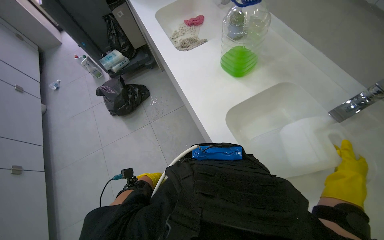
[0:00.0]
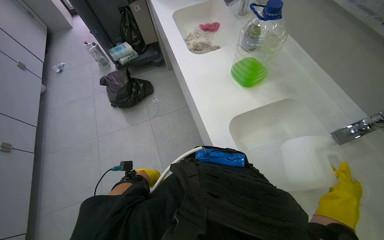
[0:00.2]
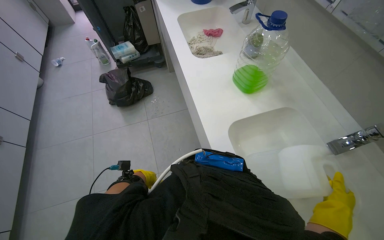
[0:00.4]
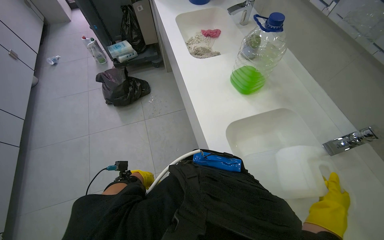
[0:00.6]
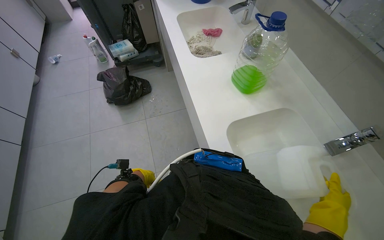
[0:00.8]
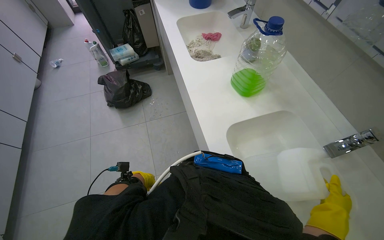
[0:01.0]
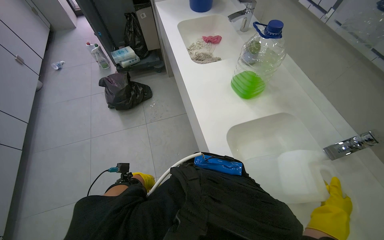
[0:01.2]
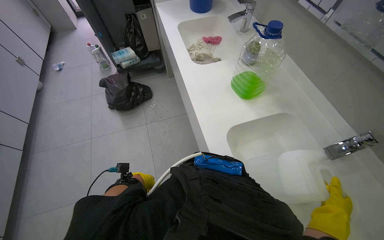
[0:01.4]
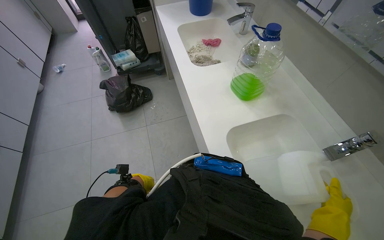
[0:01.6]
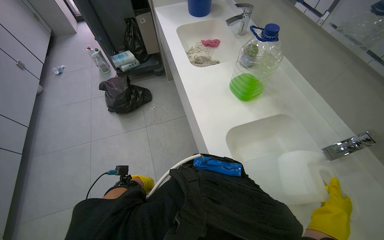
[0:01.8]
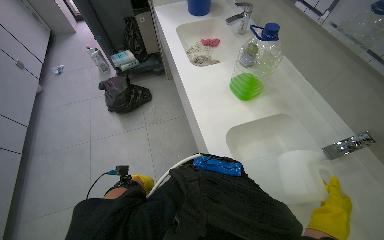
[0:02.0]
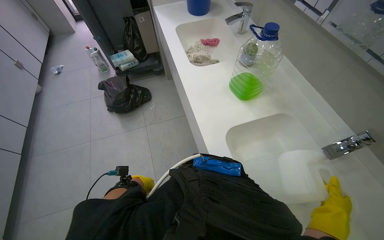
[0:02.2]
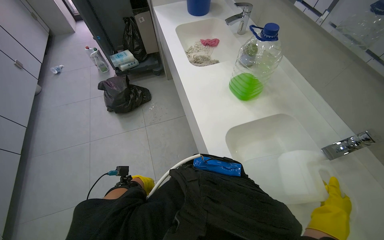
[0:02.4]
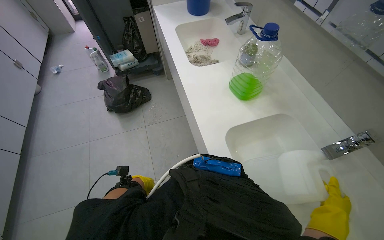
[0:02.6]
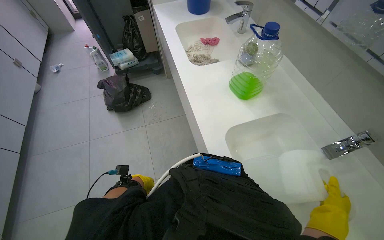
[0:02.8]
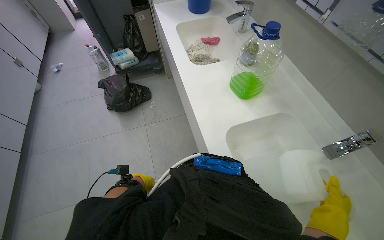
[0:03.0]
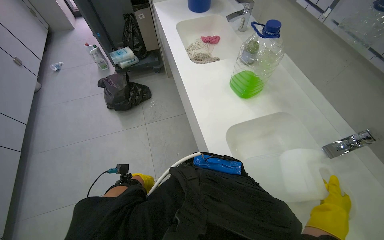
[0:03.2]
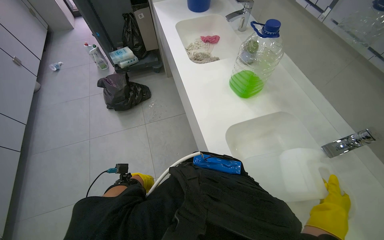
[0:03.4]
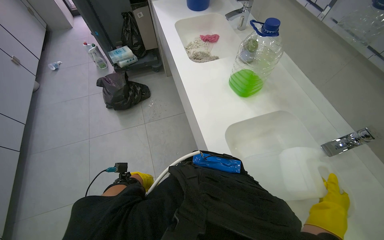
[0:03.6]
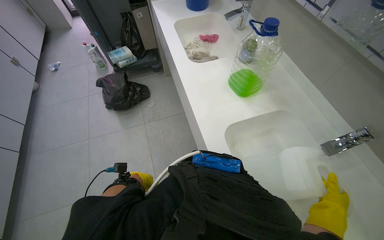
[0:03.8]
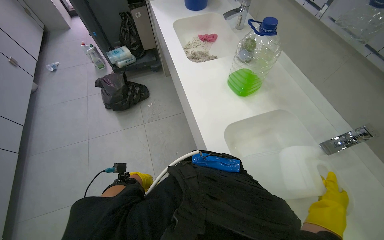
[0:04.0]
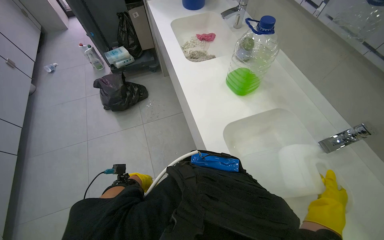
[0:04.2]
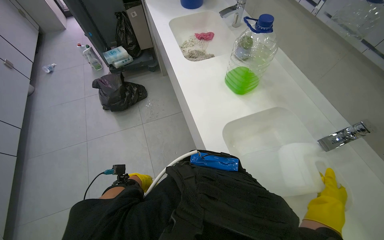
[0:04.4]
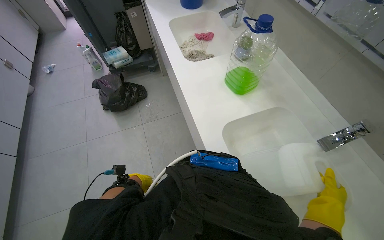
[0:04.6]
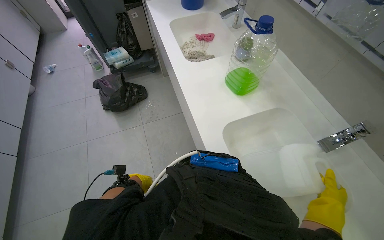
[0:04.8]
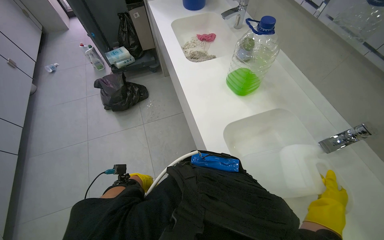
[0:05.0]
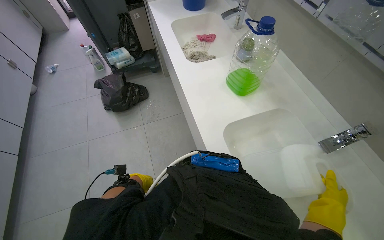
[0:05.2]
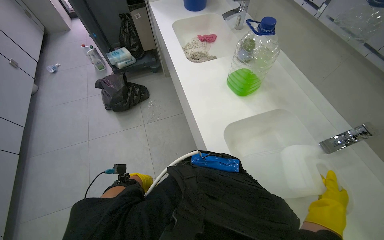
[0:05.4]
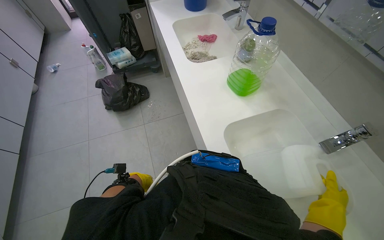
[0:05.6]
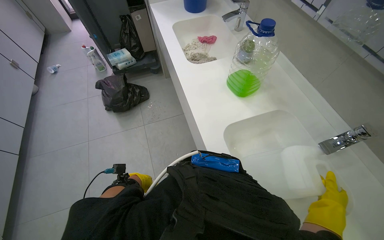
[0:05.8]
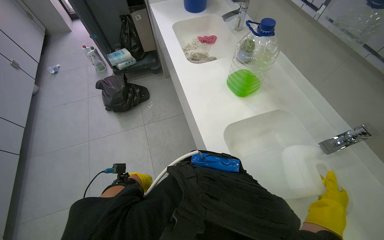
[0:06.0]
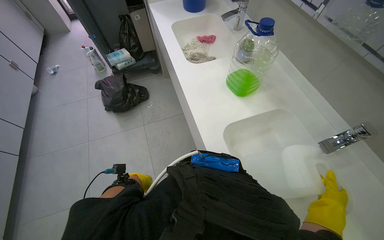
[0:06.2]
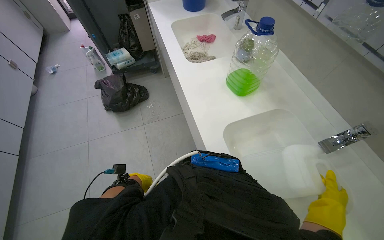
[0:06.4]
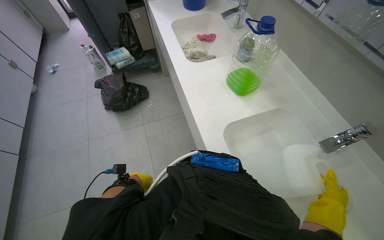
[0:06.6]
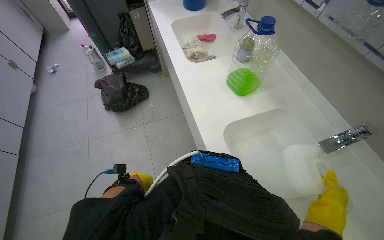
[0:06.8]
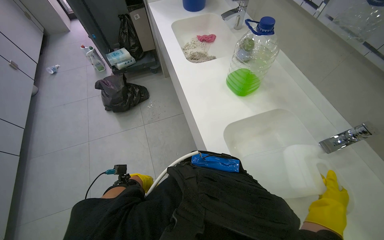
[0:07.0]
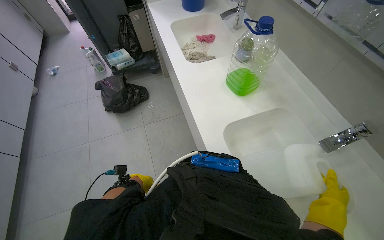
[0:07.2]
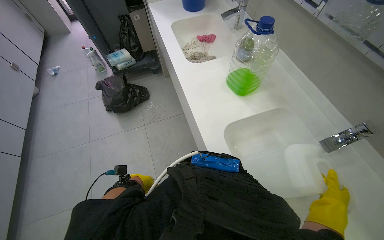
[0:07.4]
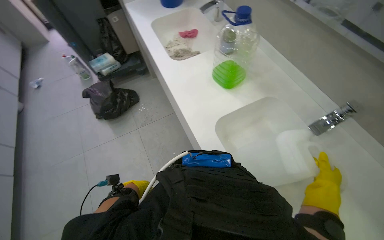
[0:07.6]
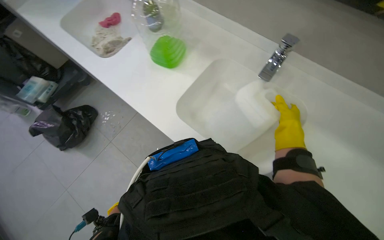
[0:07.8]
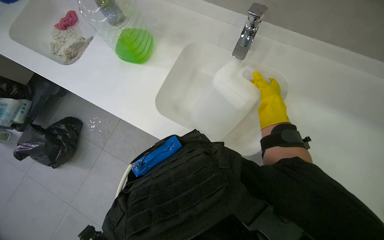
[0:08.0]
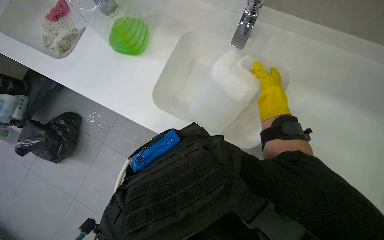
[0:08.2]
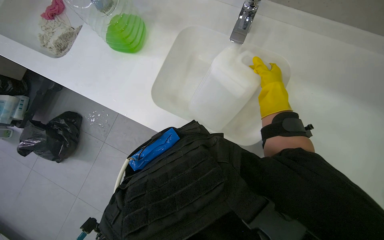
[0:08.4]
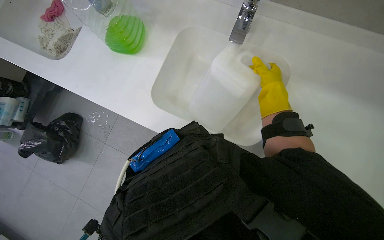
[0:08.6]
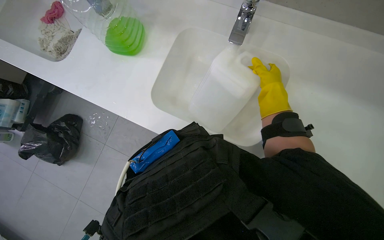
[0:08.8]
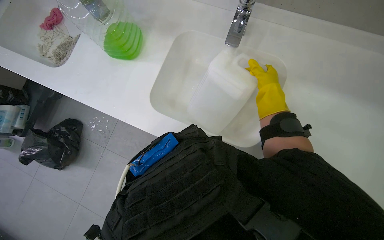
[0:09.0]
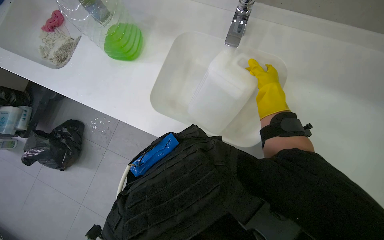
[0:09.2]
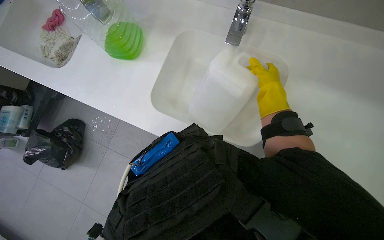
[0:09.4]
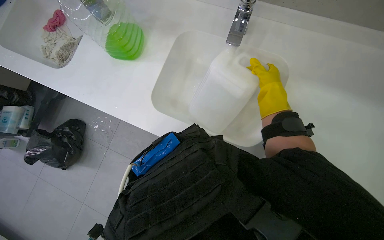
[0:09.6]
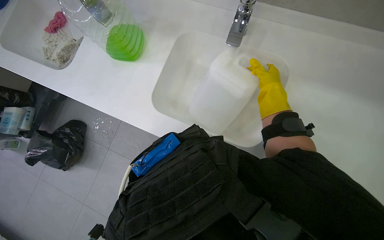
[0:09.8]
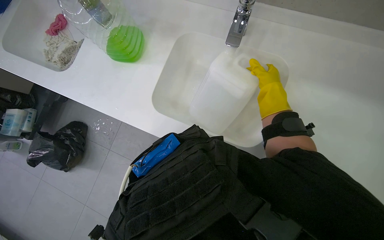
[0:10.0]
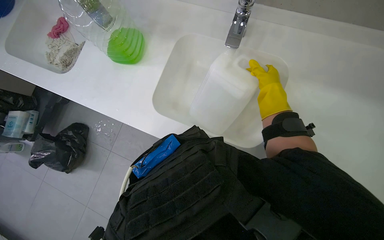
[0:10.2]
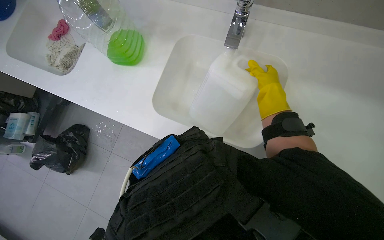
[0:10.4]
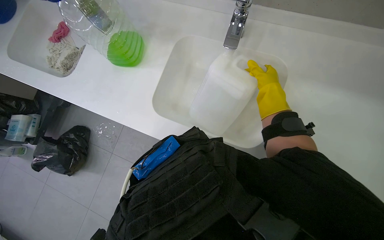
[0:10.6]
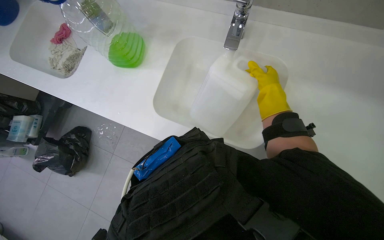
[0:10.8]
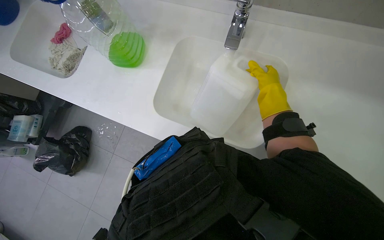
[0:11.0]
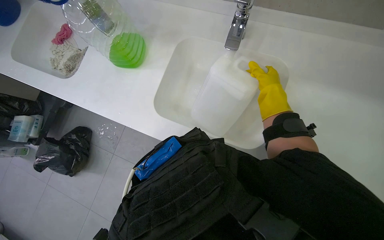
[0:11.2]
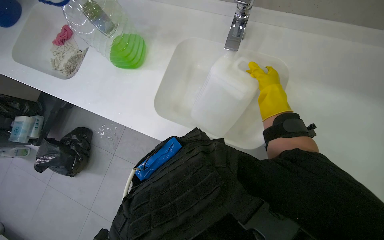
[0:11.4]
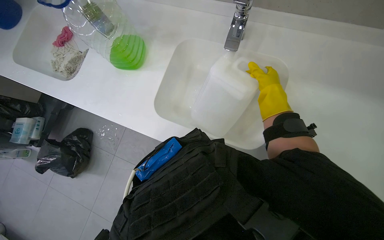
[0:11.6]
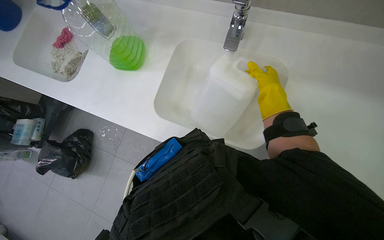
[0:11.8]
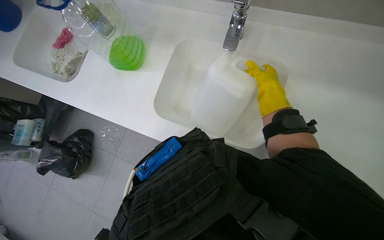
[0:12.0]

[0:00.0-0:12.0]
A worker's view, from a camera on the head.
Job: preparing cleaning supplies.
The whole recording: Filling container with water. The worker fills a large white container with water from the sink.
0:00.0 to 0:01.6: The right hand travels to the left by approximately 10 cm.
0:01.6 to 0:03.0: The hands make small movements and keep their place.
0:03.0 to 0:04.4: The right hand is displaced farther from the camera and to the right by roughly 10 cm.
0:04.4 to 0:07.6: The hands stay close to where they were, moving slightly.
0:07.6 to 0:09.0: The view tilts approximately 15 degrees downward. The scene rotates counterclockwise by approximately 40 degrees.

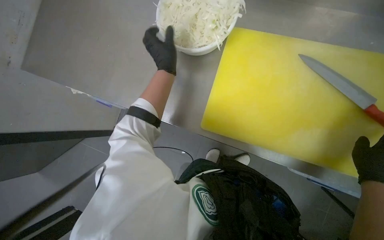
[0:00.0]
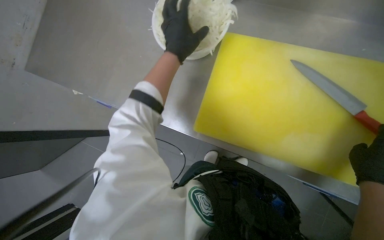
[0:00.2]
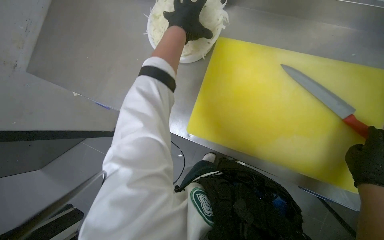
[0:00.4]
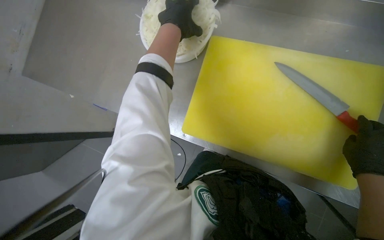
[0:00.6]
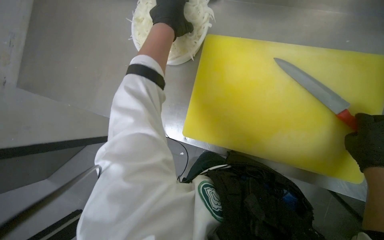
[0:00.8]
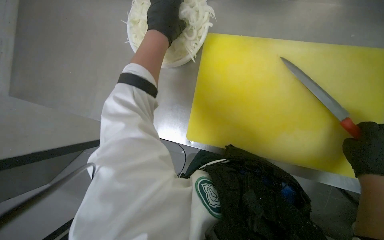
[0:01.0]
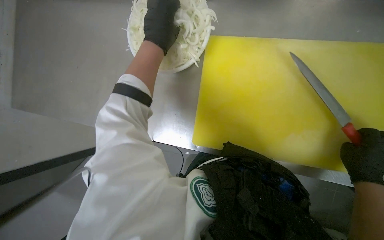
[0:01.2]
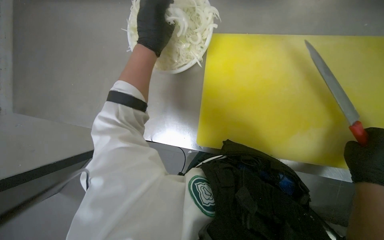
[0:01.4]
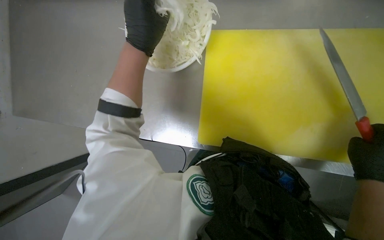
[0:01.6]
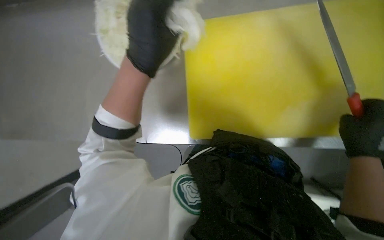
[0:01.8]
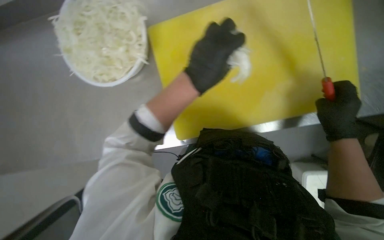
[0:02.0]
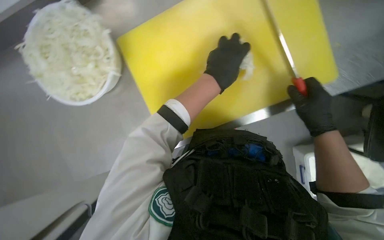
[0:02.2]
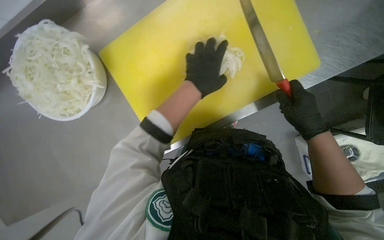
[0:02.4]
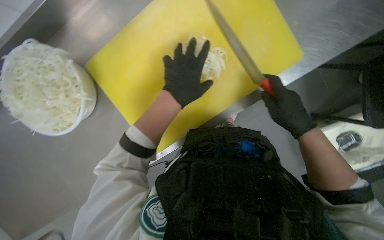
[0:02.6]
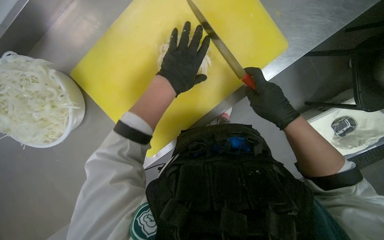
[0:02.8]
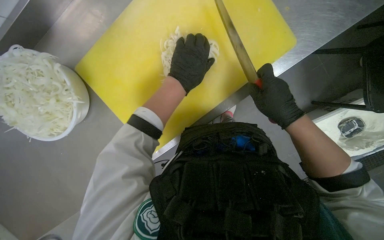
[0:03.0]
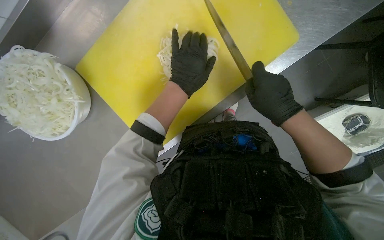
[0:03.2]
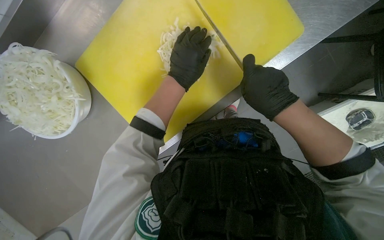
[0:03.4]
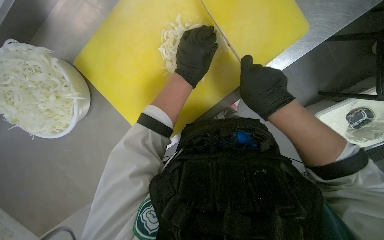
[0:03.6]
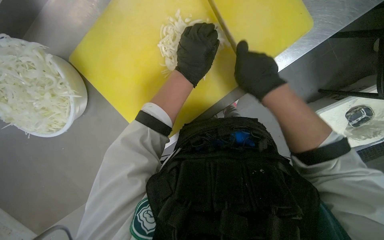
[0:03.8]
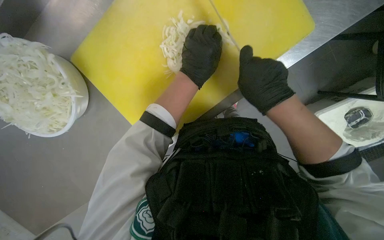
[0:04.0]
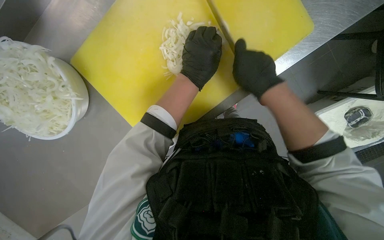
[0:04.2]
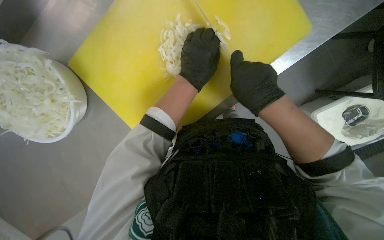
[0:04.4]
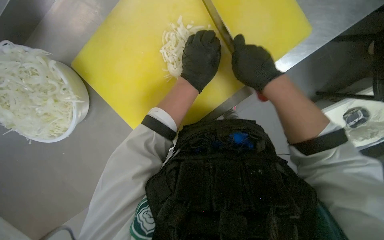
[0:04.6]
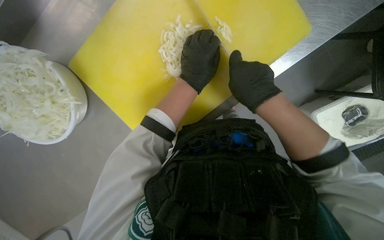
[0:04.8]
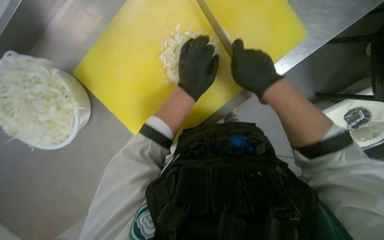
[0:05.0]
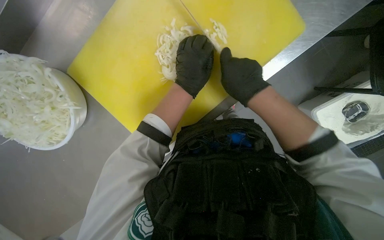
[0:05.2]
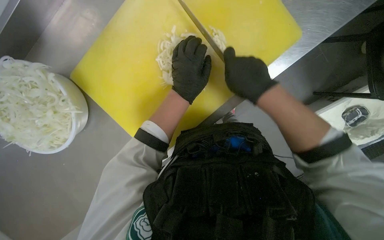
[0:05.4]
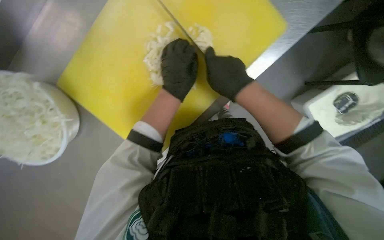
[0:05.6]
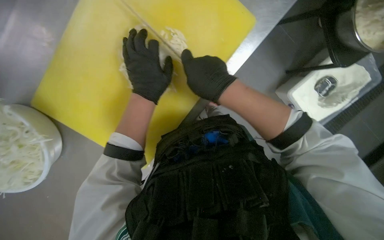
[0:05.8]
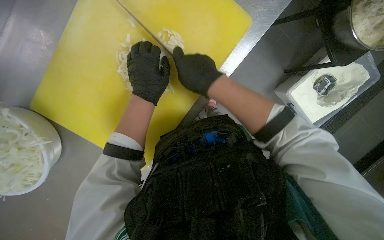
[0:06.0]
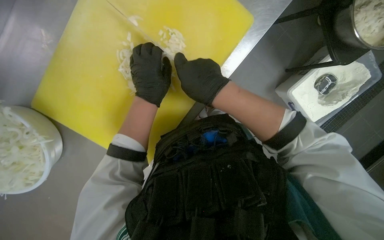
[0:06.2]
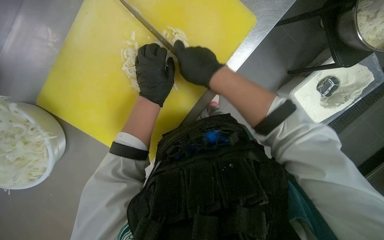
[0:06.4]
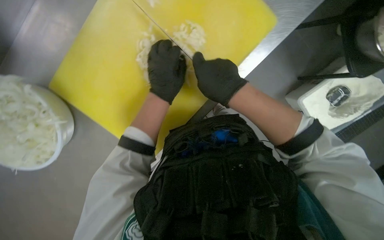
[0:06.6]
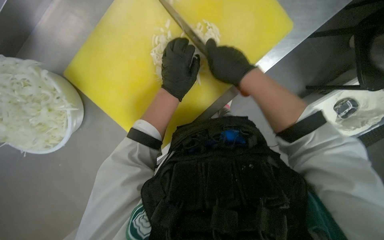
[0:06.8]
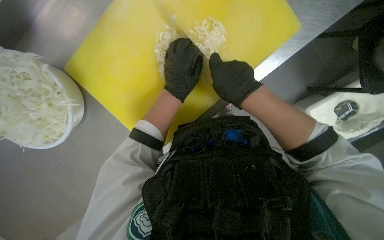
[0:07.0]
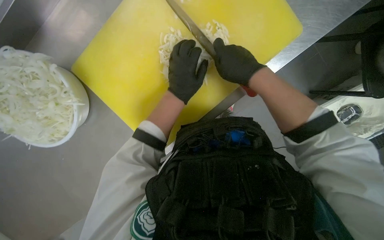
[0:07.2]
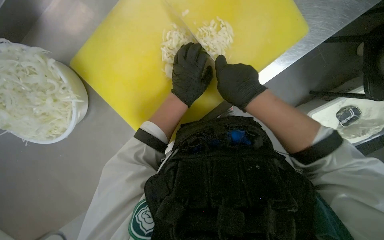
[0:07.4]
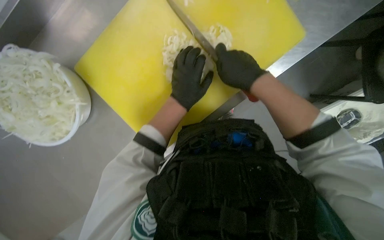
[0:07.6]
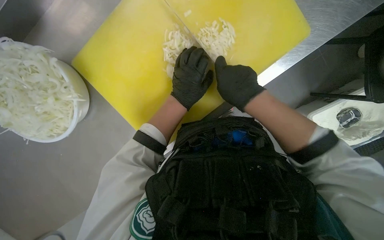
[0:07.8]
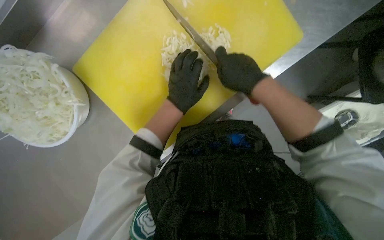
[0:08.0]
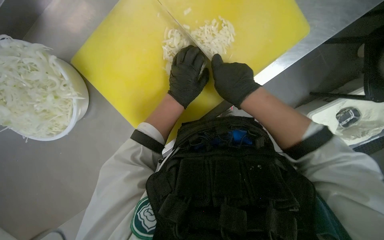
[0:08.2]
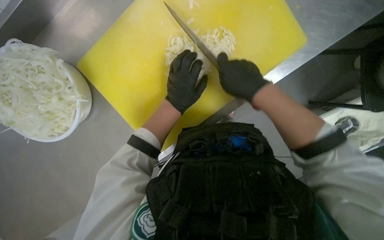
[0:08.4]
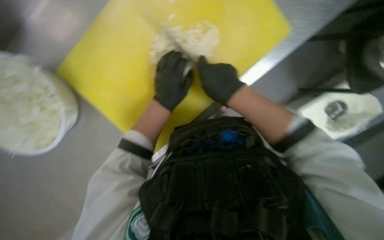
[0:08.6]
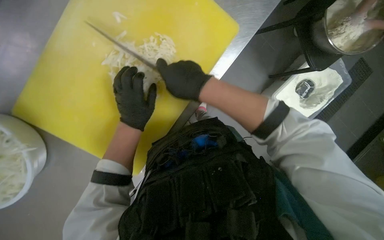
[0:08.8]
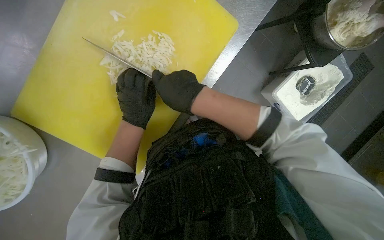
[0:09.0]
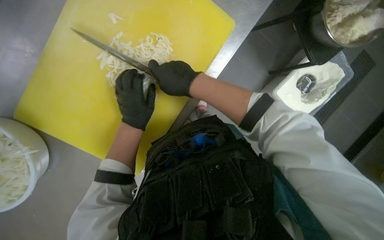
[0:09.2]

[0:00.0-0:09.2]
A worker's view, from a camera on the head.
Job: preparing food.
The whole recording: Chopping onions. The worker continues chopping onions on a yellow cutting board, then transfers them to a bowl and gets more onions to chop.
0:01.6 to 0:03.0: The scene turns about 35 degrees counterclockwise in the picture.
0:03.0 to 0:04.6: The hands make small movements and keep their place.
